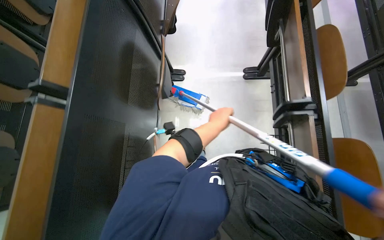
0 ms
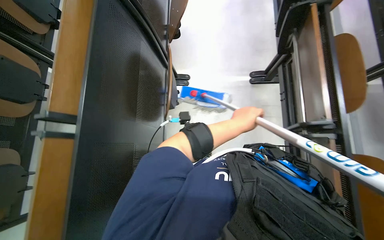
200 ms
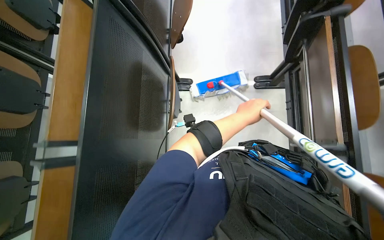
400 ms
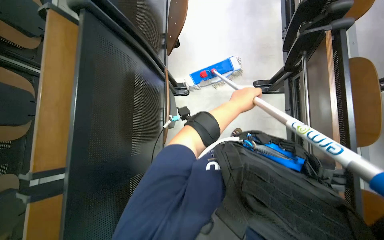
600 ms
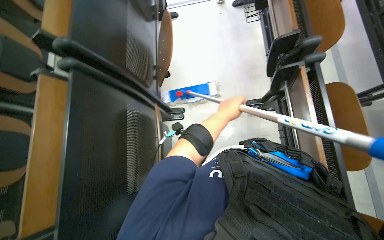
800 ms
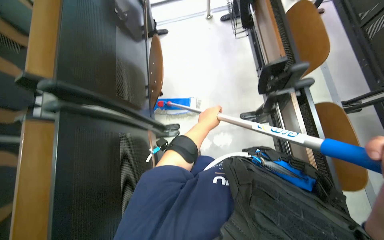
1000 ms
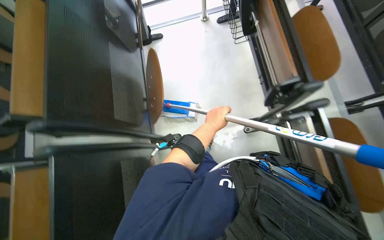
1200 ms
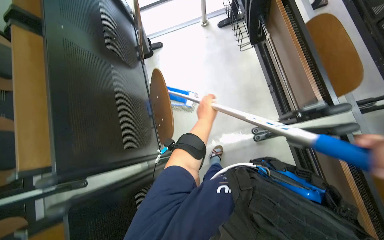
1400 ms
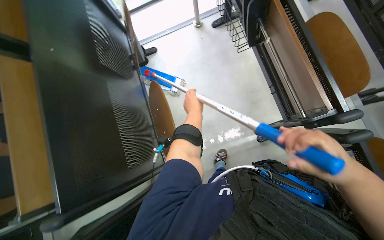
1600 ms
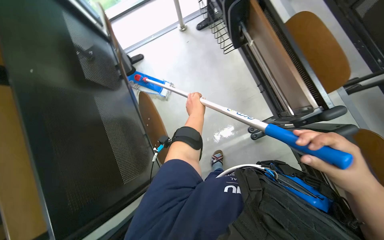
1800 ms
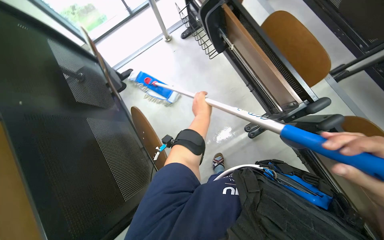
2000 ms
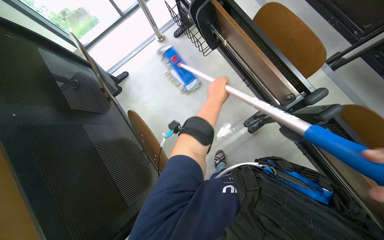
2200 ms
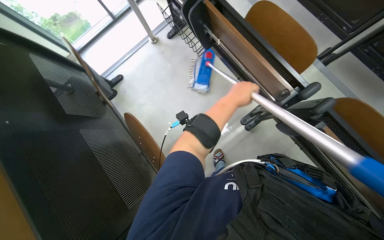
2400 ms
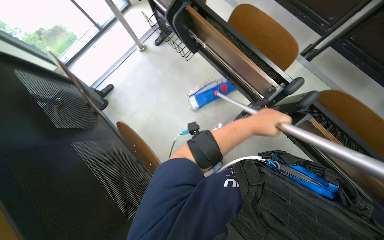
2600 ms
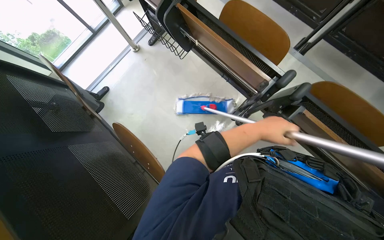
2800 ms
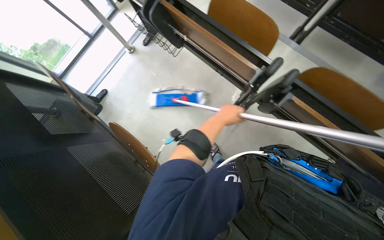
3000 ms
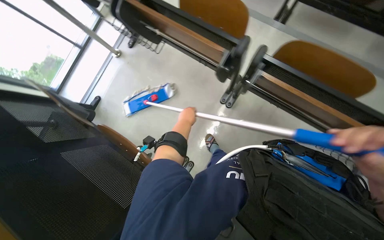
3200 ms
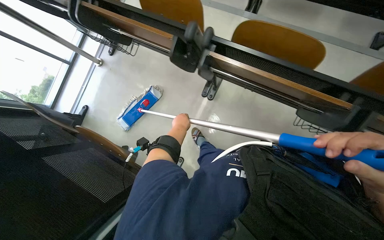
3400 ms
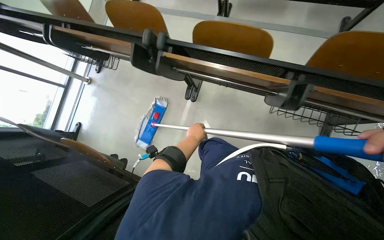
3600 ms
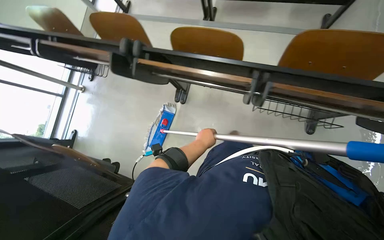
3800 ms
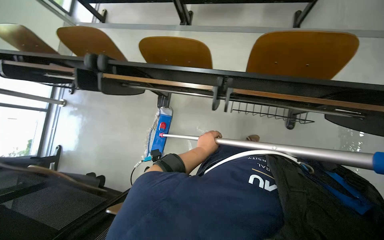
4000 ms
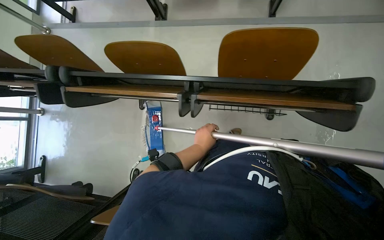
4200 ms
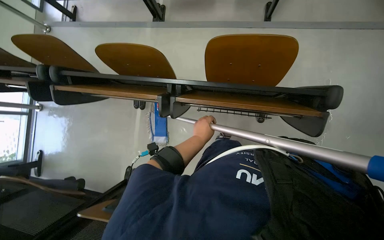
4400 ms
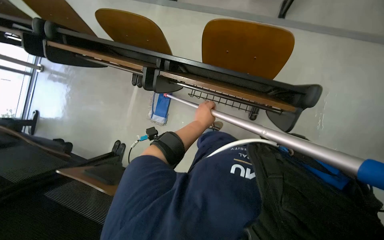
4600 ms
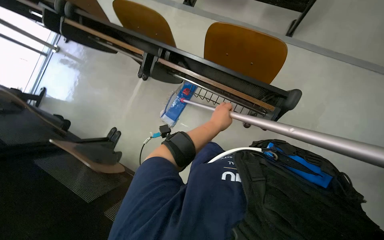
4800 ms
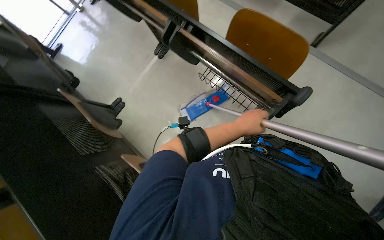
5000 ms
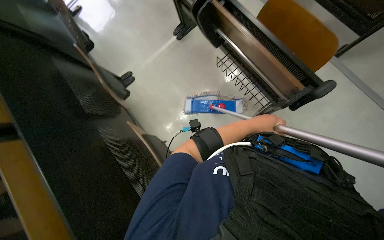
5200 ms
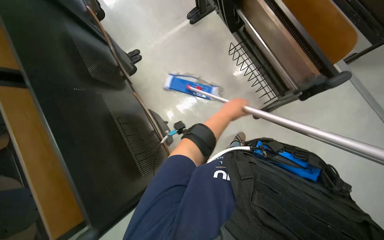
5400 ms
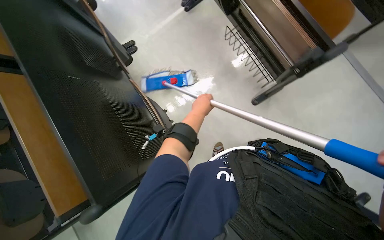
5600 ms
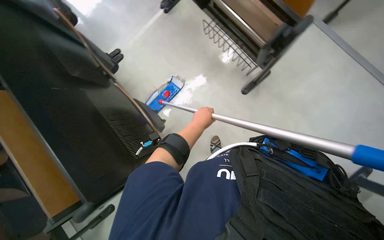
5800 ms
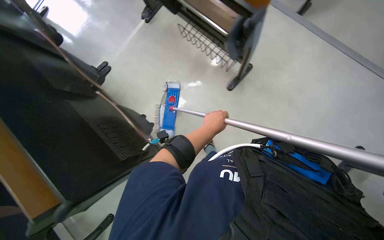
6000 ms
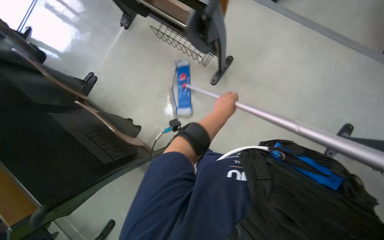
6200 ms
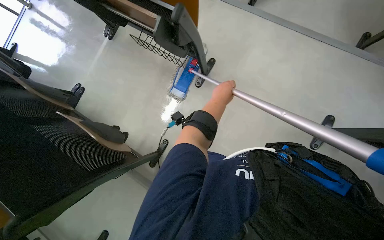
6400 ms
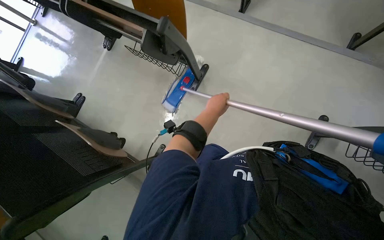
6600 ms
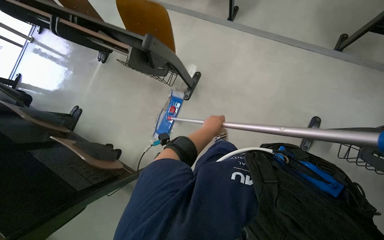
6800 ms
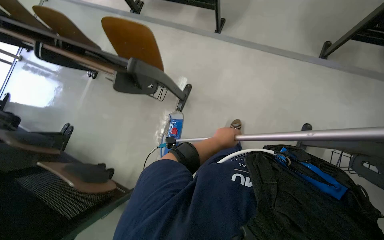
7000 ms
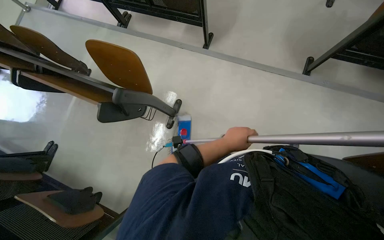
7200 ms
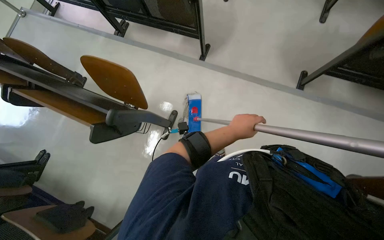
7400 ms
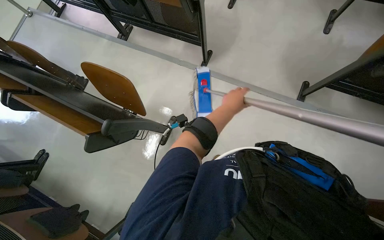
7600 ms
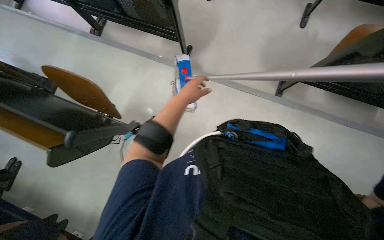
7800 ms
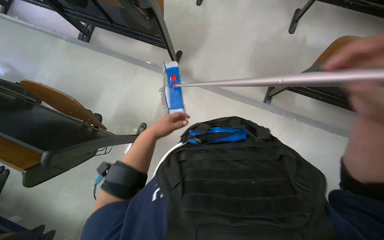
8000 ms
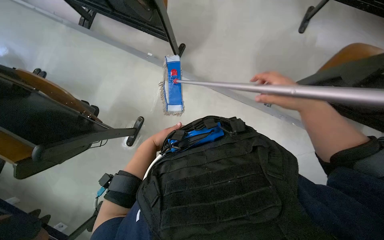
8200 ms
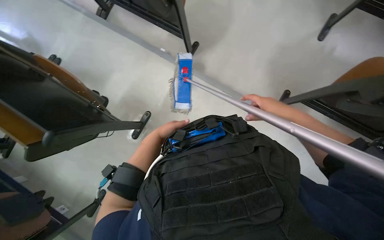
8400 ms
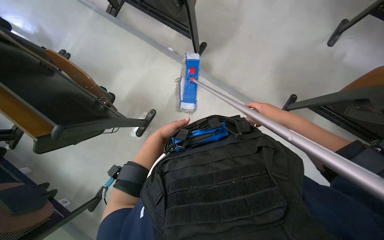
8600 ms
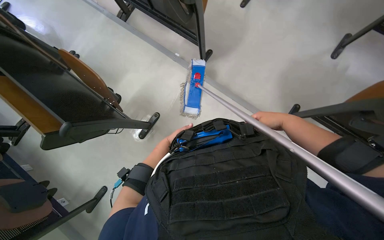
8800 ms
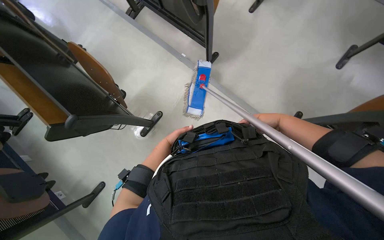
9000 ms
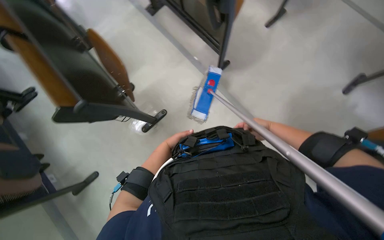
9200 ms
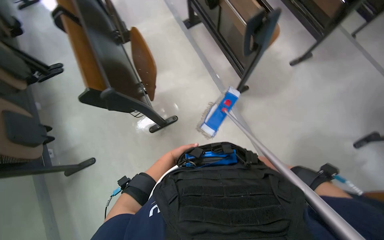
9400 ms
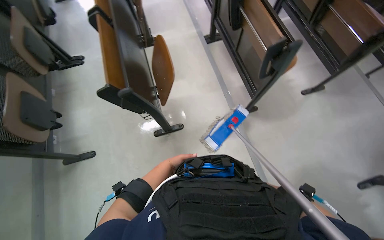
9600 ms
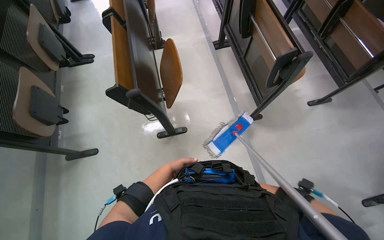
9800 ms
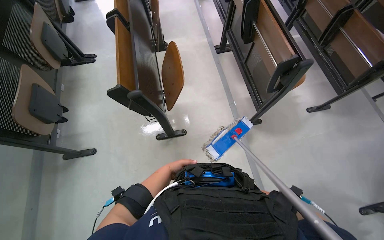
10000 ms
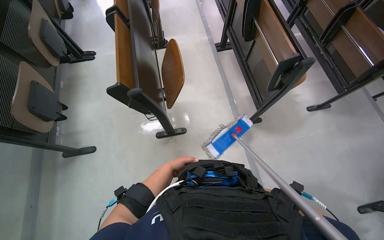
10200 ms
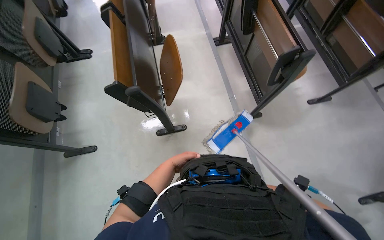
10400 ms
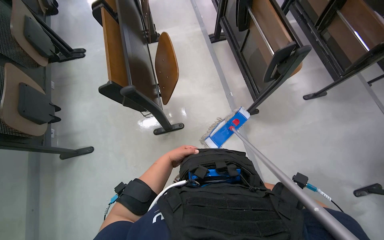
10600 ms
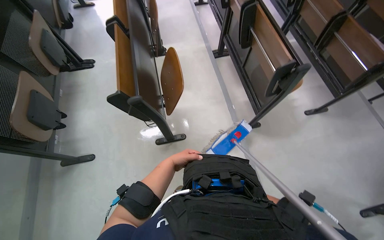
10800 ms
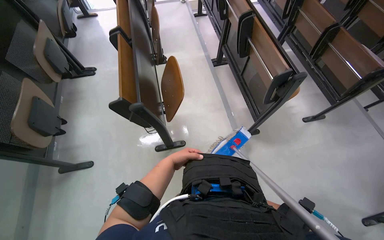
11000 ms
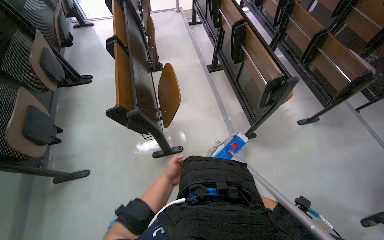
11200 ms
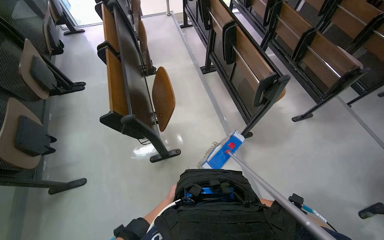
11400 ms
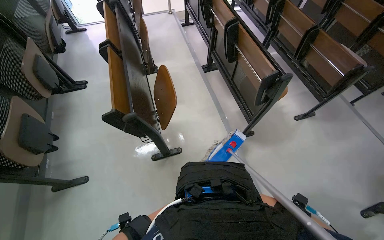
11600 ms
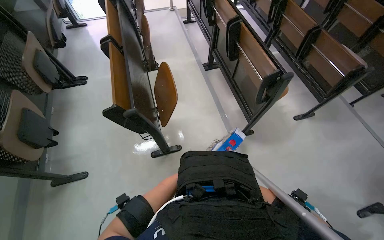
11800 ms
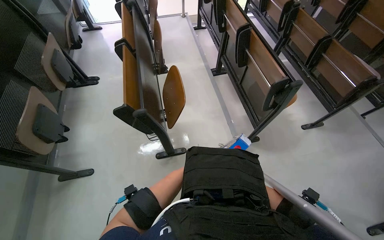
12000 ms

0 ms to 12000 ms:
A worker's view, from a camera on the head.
Job: mopping floor.
The whole recording: Mopping classroom floor. The worker mops the classroom floor, occasionally adjusting the mop and moving the cleaning cart.
0 ms to 1600 ms: The camera travels roughly 80 cm.
1600 ms to 3000 ms: The scene turns roughly 30 degrees counterclockwise in the picture. The left hand is displaced to the right by roughly 25 cm.
3000 ms to 4400 ms: The head travels to the right, roughly 90 cm. Everything in view rotates about 35 degrees counterclockwise.
4400 ms to 6000 ms: The camera is carried approximately 60 cm. Everything in view rotates roughly 35 degrees clockwise.
6000 ms to 7600 ms: The head travels about 60 cm.
7600 ms to 9000 ms: The left hand is displaced farther from the camera by roughly 15 cm.
9000 ms to 10400 ms: The scene rotates clockwise by approximately 40 degrees.

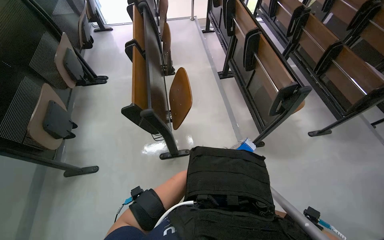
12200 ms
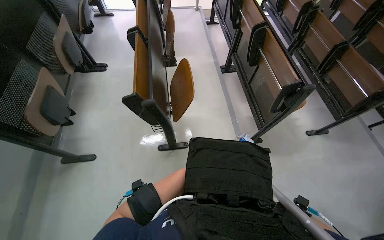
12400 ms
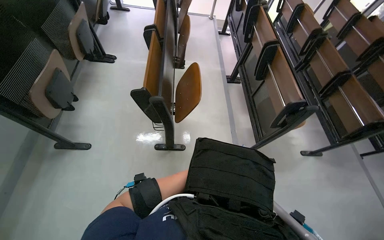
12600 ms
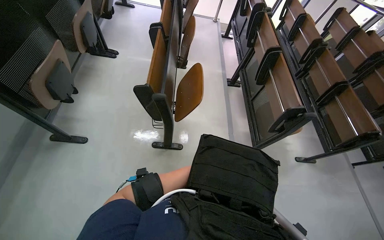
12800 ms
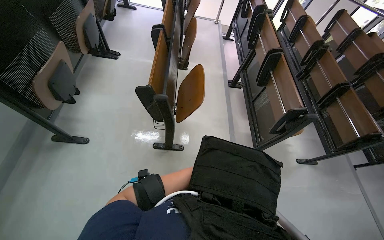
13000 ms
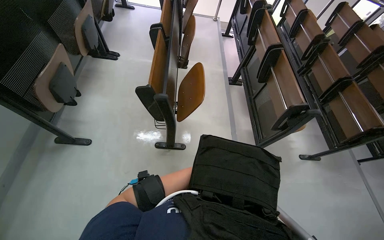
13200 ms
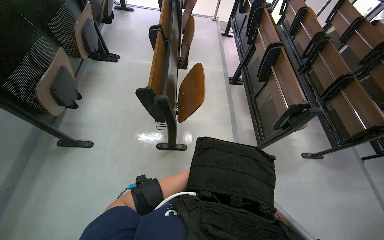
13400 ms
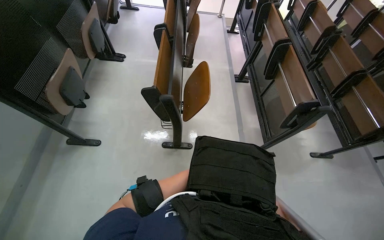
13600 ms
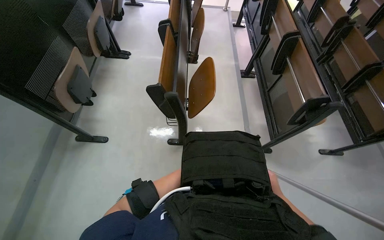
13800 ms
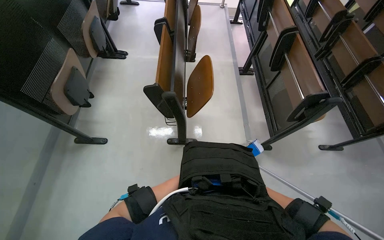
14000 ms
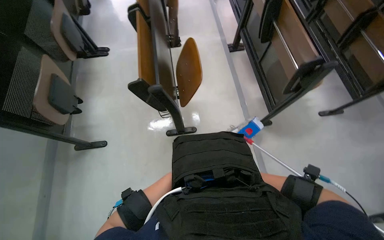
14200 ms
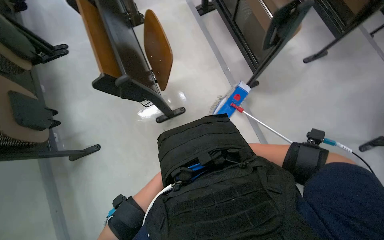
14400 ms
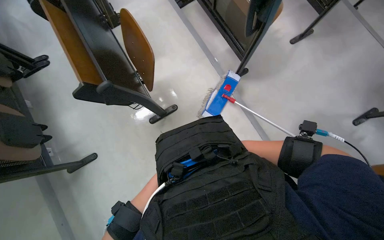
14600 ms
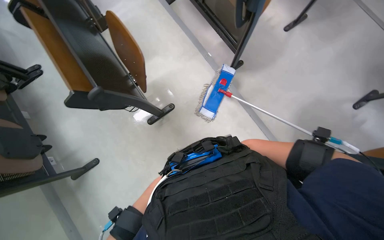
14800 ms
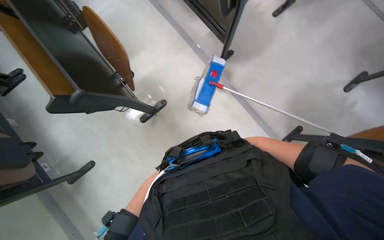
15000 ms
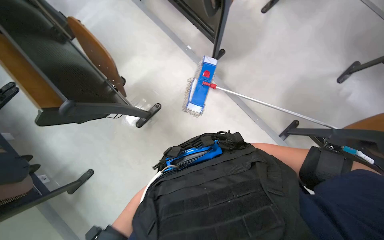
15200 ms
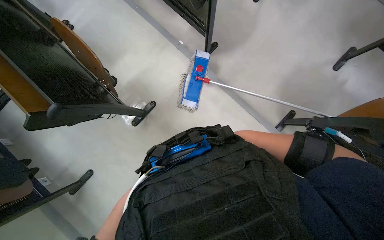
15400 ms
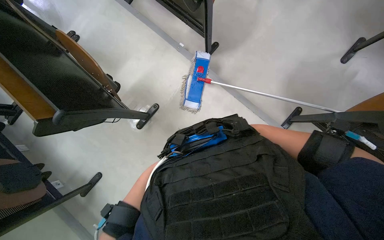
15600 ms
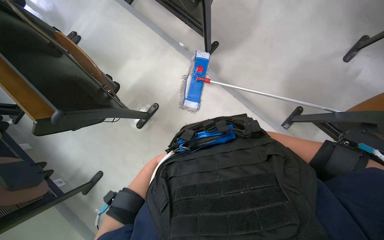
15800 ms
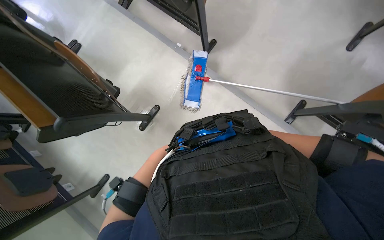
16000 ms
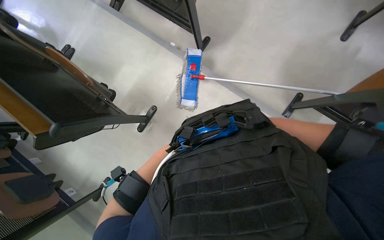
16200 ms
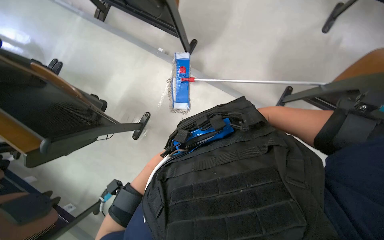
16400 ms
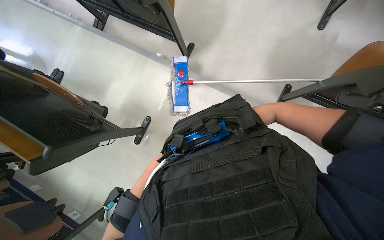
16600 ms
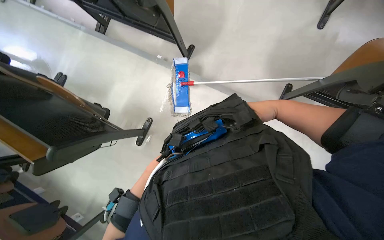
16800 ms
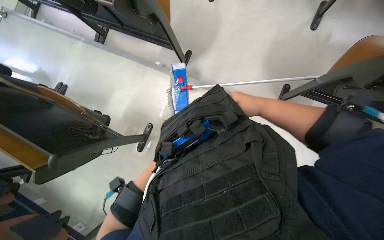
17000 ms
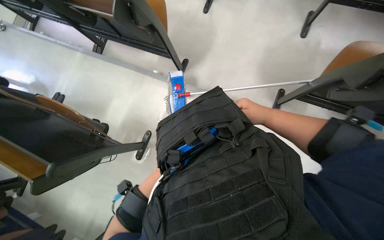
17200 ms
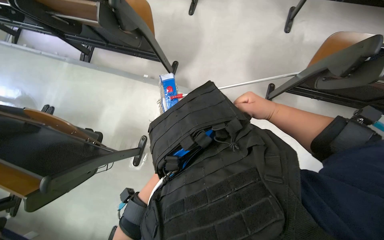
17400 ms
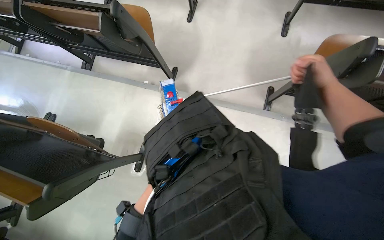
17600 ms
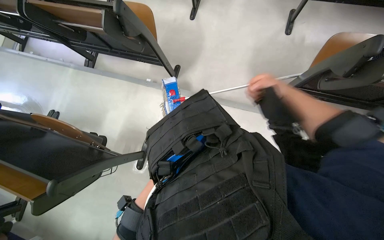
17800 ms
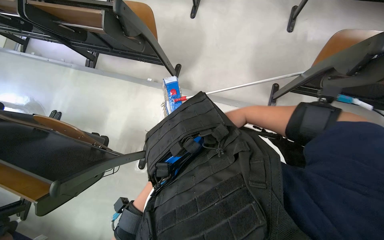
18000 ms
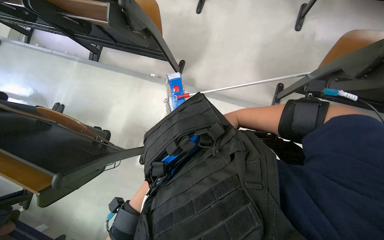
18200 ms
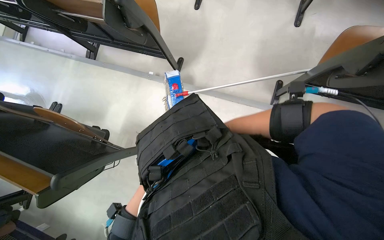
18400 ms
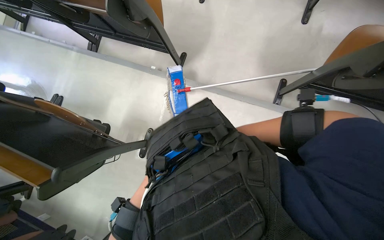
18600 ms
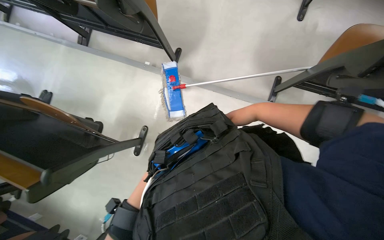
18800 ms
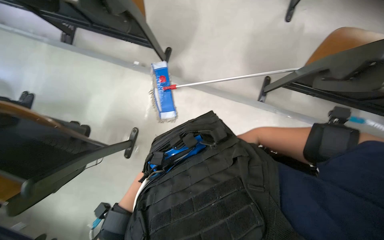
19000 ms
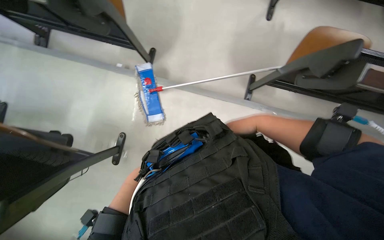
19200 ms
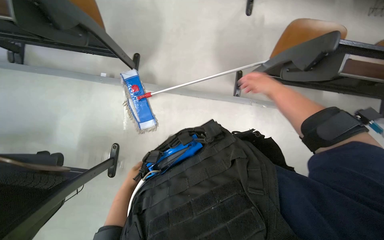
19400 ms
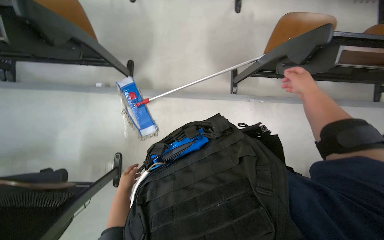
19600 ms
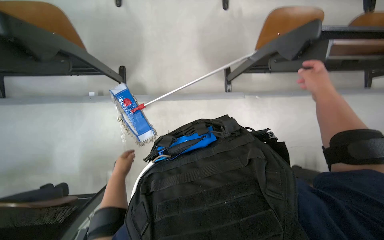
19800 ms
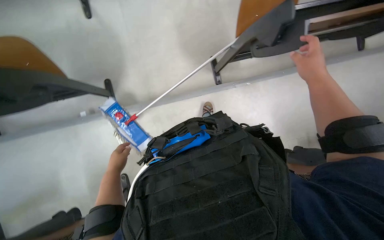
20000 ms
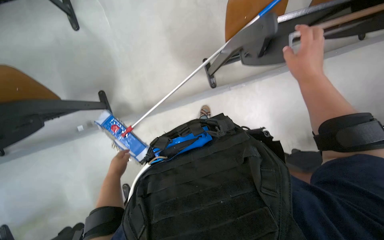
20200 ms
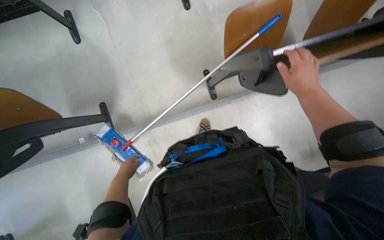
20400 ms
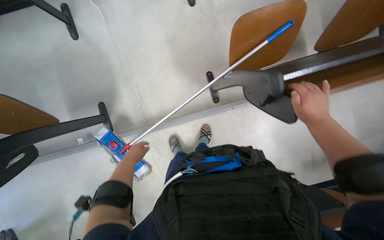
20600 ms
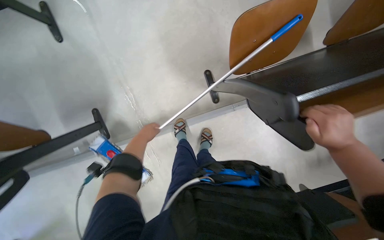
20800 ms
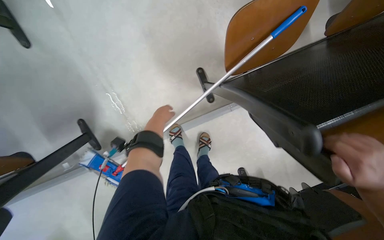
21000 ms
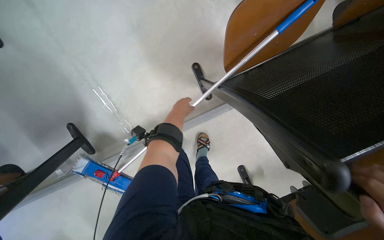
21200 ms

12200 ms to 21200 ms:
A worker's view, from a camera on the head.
Job: mopping floor.
The whole recording: Mopping classroom floor. The worker mops the classroom floor, occasionally adjusting the mop and moving the cleaning cart.
13800 ms to 15200 ms: The view tips downward by roughly 20 degrees. The scene turns about 45 degrees counterclockwise in the picture.
16600 ms to 18200 ms: The right hand is displaced to the left by approximately 10 cm.
18200 ms to 19800 ms: The head rotates about 25 degrees to the right. The right hand shifts approximately 35 cm to the right and nearer to the camera.
19800 ms to 21200 ms: The head travels some 50 cm. The scene rotates counterclockwise by roughly 25 degrees.
